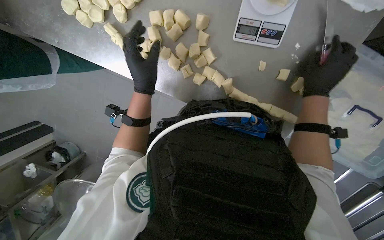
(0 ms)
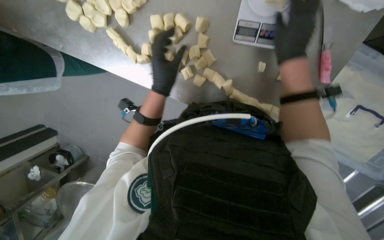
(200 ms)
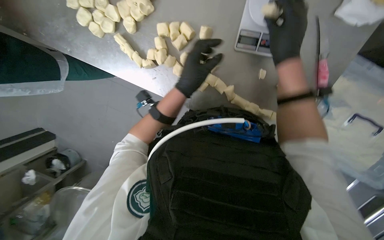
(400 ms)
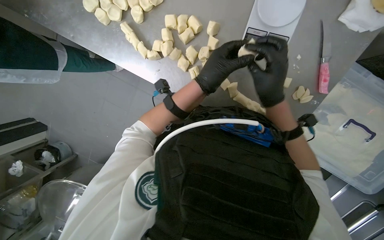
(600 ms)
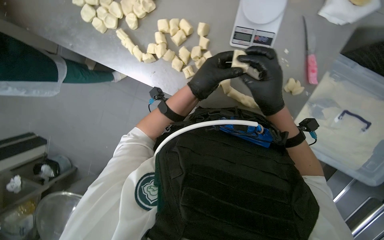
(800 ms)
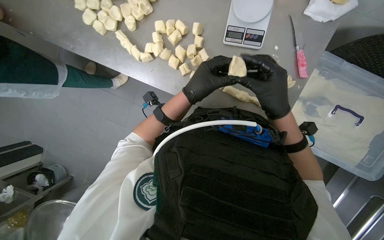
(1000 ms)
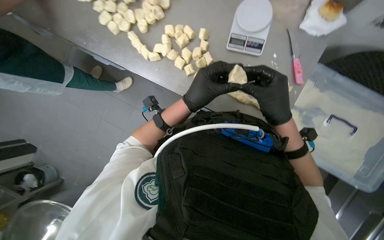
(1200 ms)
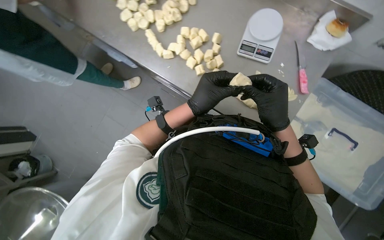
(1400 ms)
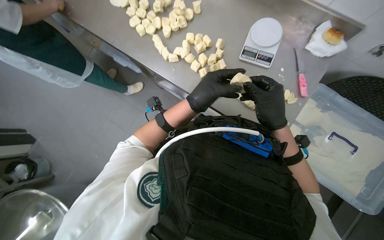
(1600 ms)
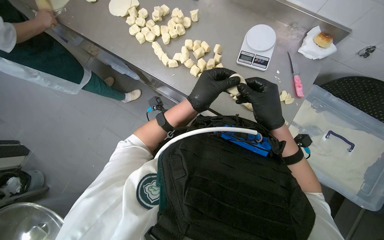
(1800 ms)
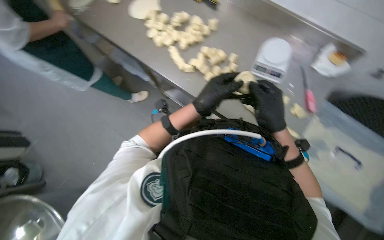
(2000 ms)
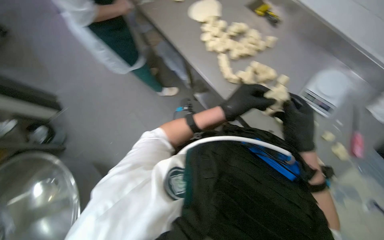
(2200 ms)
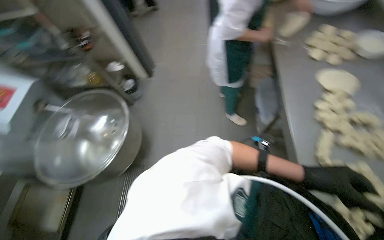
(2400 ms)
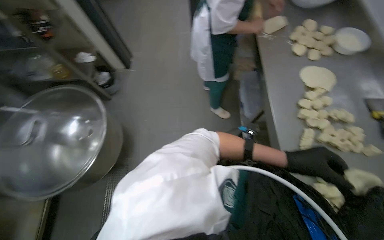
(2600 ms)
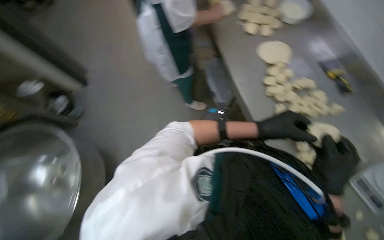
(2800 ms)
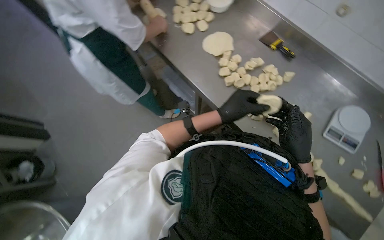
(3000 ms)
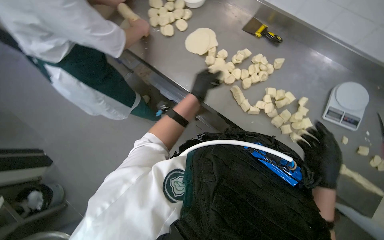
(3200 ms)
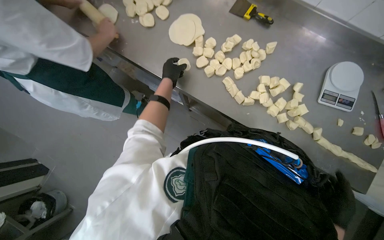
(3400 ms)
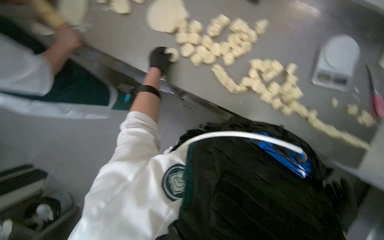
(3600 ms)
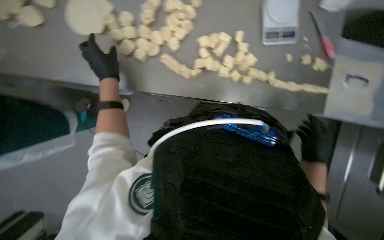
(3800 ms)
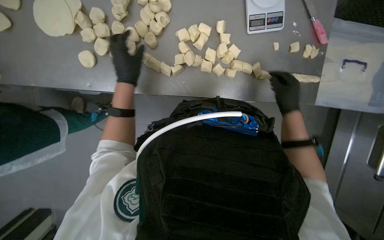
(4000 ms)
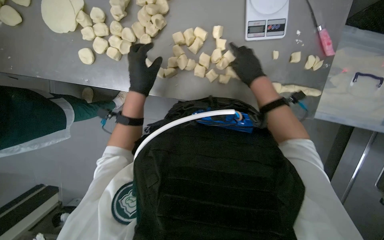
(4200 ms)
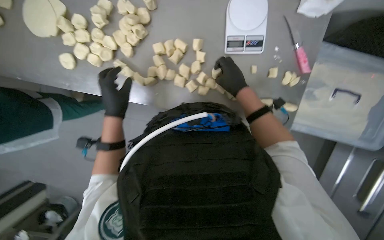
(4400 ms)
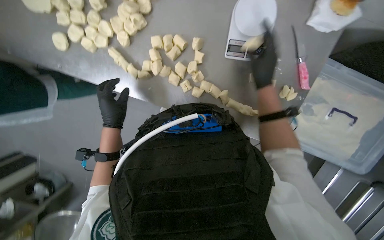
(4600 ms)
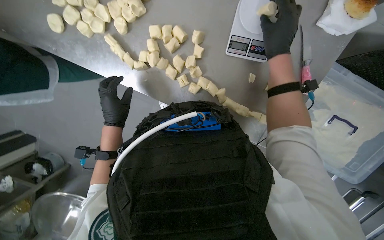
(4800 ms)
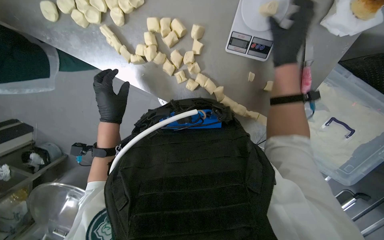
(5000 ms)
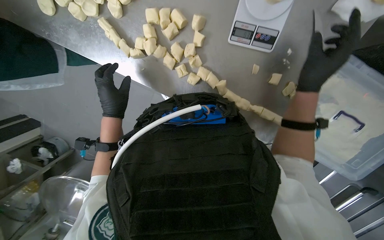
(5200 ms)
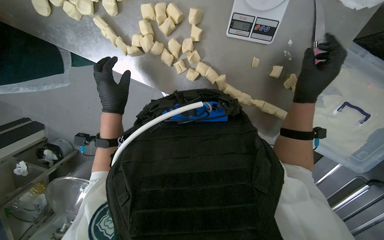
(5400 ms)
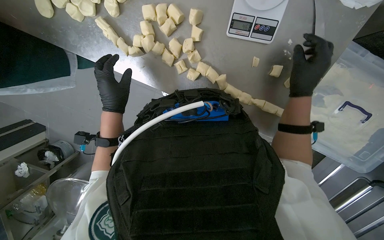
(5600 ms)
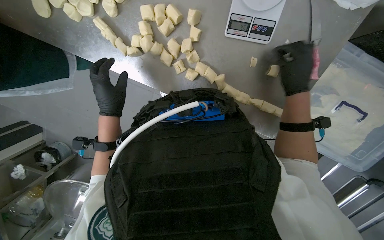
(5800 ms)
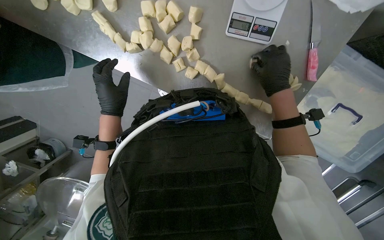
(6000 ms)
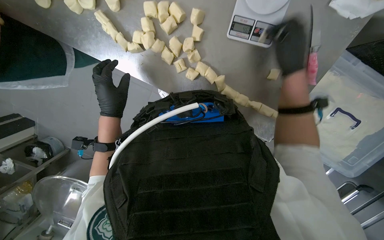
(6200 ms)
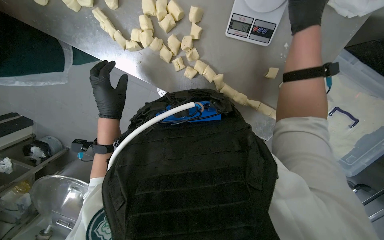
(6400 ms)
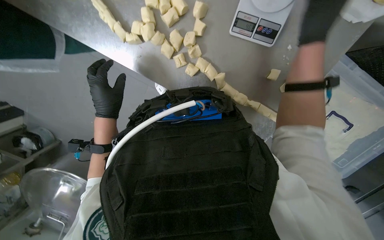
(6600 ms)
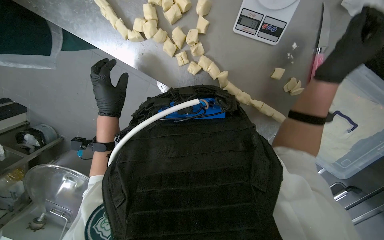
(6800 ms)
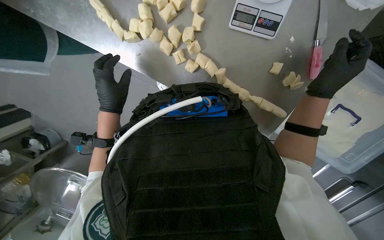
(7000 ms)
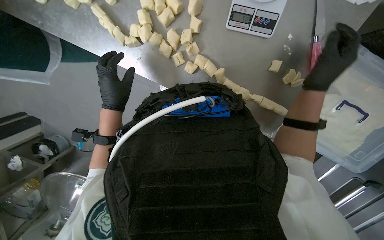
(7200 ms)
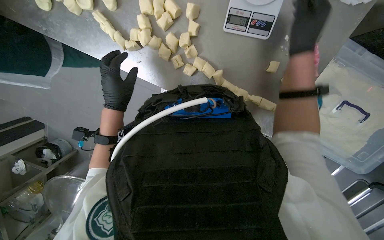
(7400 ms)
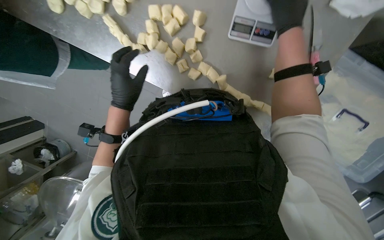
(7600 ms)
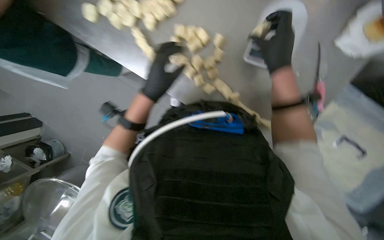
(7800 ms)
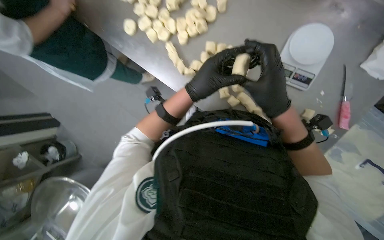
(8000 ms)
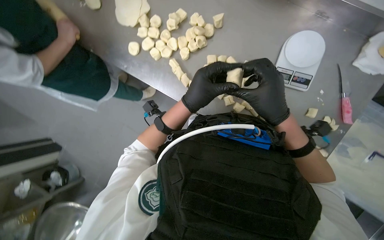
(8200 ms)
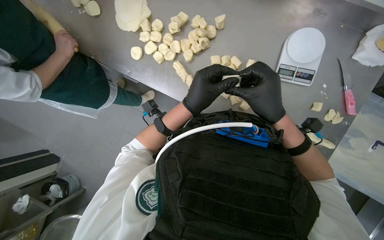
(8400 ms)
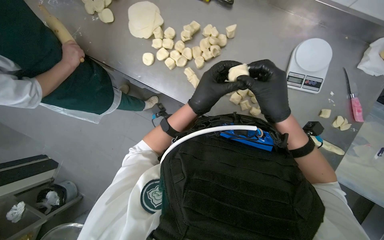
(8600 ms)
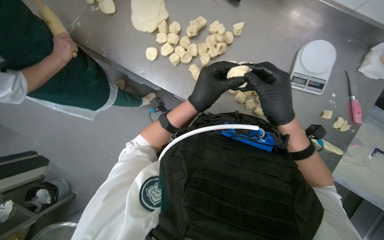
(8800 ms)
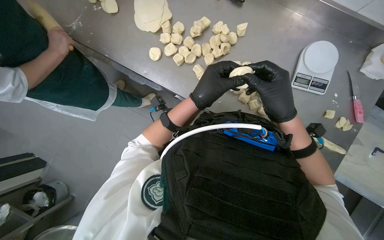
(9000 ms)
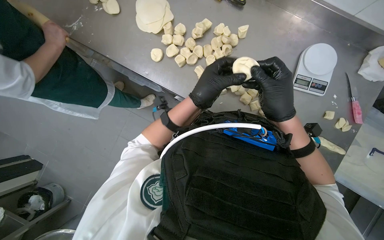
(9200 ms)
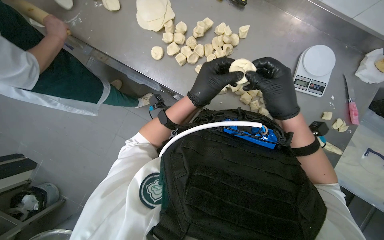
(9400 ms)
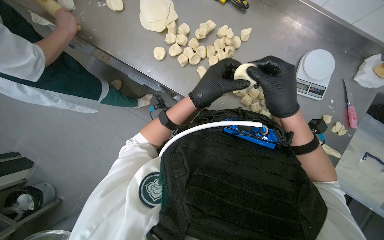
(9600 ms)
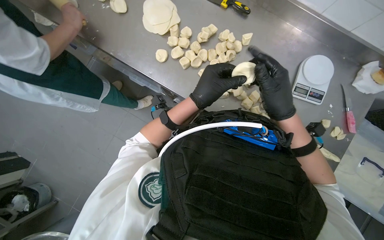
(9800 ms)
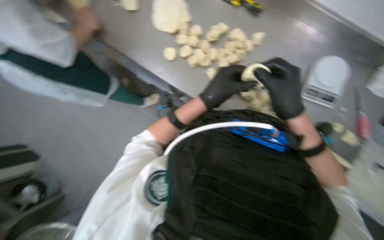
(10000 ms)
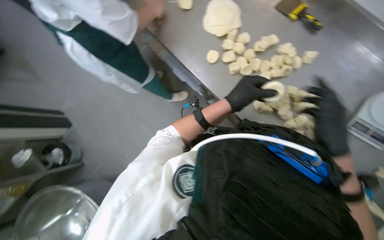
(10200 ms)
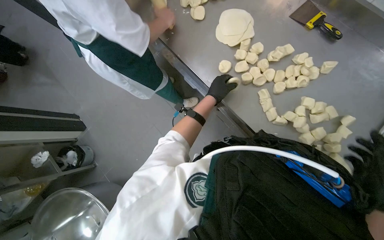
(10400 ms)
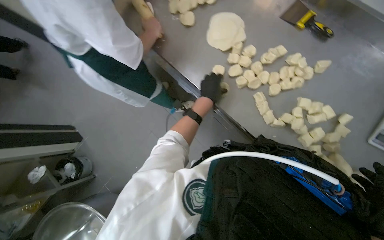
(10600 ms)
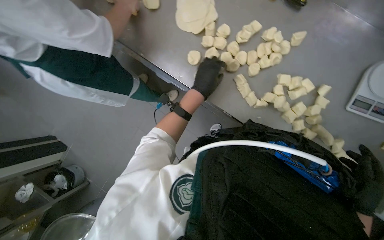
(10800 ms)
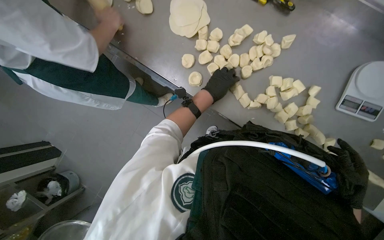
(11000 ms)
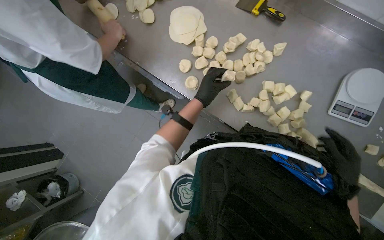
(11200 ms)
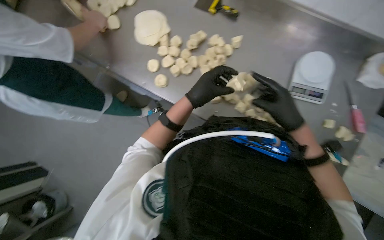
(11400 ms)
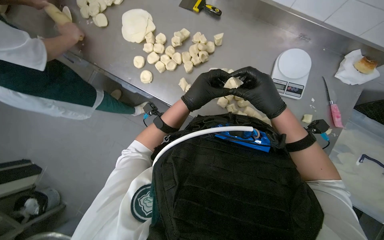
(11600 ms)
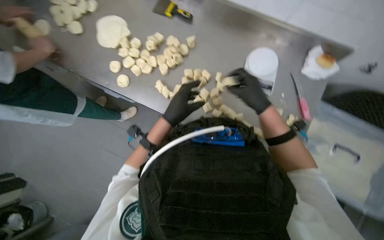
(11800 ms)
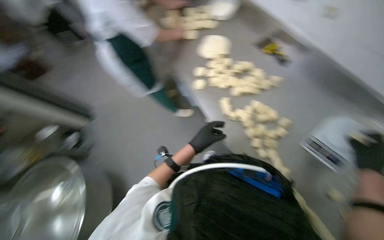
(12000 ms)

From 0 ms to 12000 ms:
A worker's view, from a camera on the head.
Job: preparing food.
The whole recording: Weighing and shaping dough portions. The worker weighs individual dough pieces on a scale and shapes them.
From 0 ms to 1600 ms: The view tilts roughly 25 degrees upward. The right hand heads down the picture, to the left and nearer to the camera, covering about 35 cm, while the left hand goes some 25 cm down the picture and to the right.
From 1600 ms to 3000 ms: The wearer looks some 15 degrees further to the right.
From 3000 ms to 4400 ms: The head travels about 40 cm. The view tilts some 20 degrees downward. The scene turns about 35 degrees counterclockwise in the picture.
From 4400 ms to 6000 ms: The right hand moves to the right, about 15 cm.
From 6000 ms to 7600 ms: The right hand swings up and down the picture, about 15 cm each way, with 2 reversals.
From 7600 ms to 9000 ms: The camera pitches upward, by roughly 20 degrees. The right hand shifts some 15 cm down the picture.
From 9000 ms to 10400 ms: The left hand heads farther from the camera, covering roughly 15 cm.
From 10400 ms to 12000 ms: The left hand heads down the picture, covering approximately 20 cm.

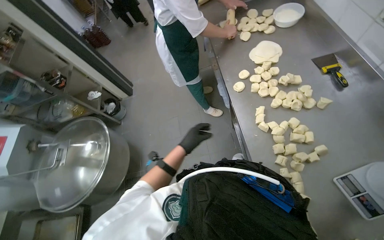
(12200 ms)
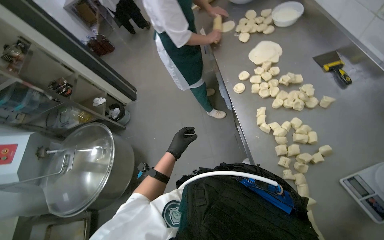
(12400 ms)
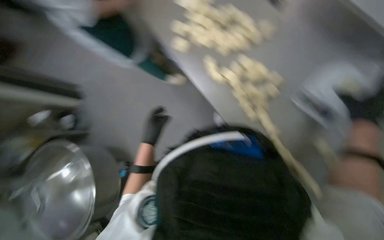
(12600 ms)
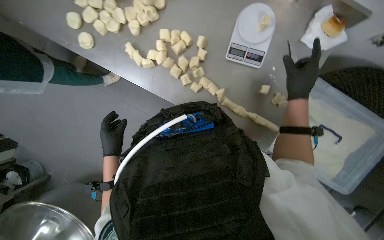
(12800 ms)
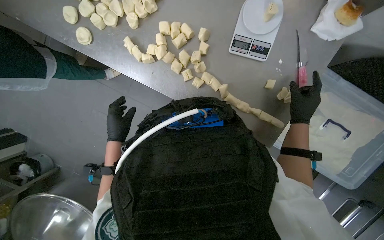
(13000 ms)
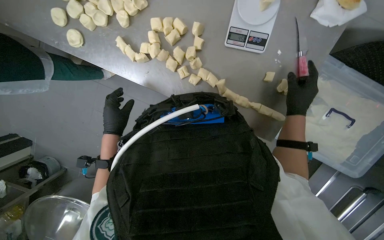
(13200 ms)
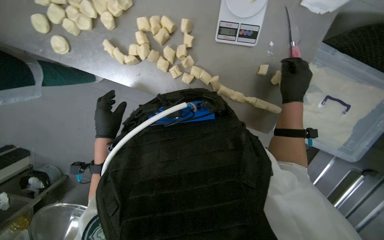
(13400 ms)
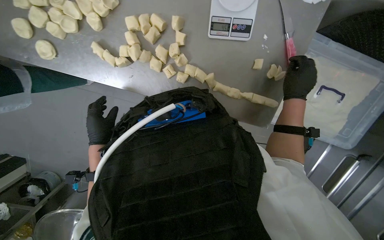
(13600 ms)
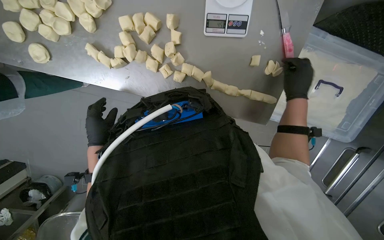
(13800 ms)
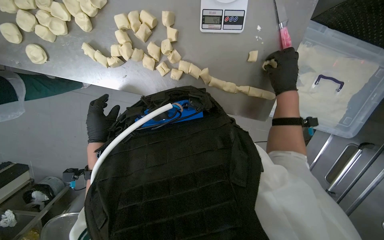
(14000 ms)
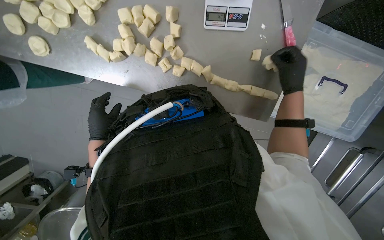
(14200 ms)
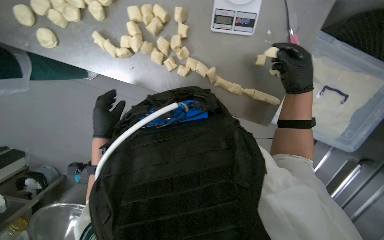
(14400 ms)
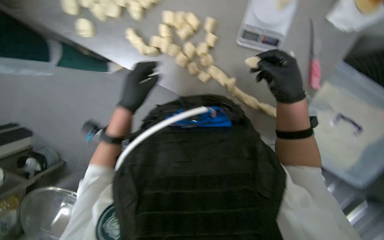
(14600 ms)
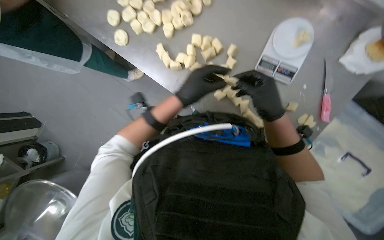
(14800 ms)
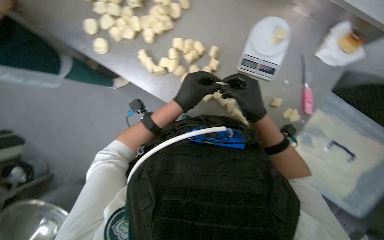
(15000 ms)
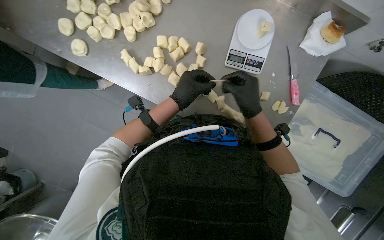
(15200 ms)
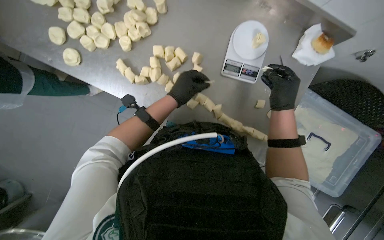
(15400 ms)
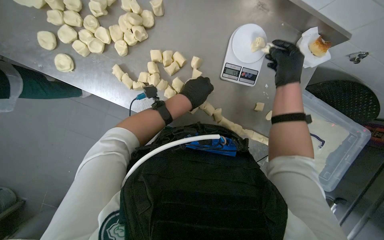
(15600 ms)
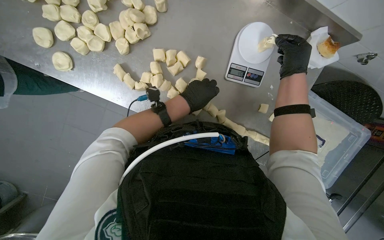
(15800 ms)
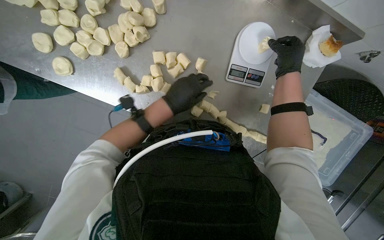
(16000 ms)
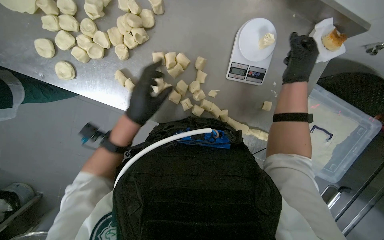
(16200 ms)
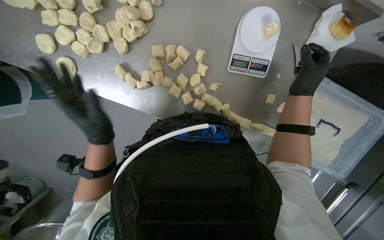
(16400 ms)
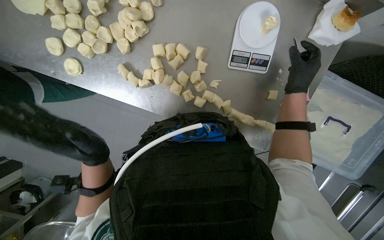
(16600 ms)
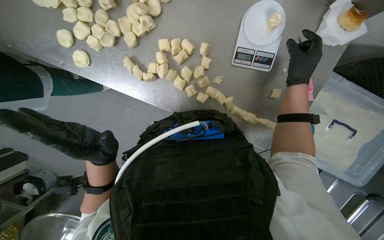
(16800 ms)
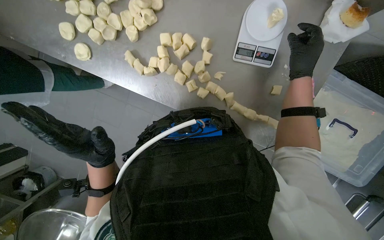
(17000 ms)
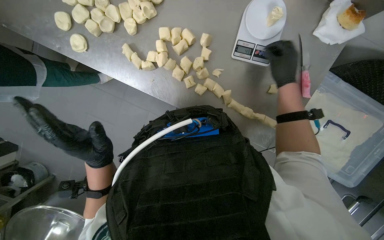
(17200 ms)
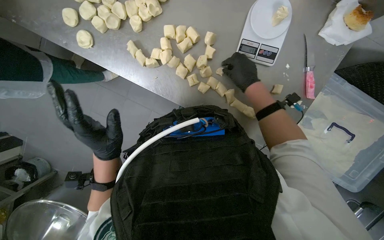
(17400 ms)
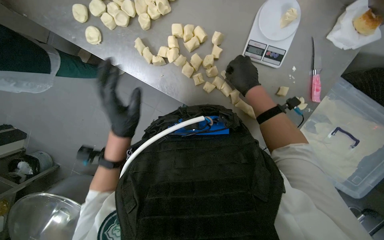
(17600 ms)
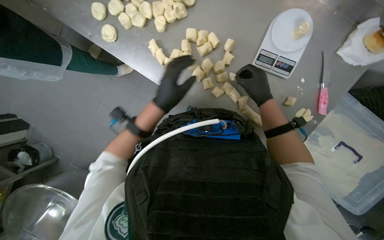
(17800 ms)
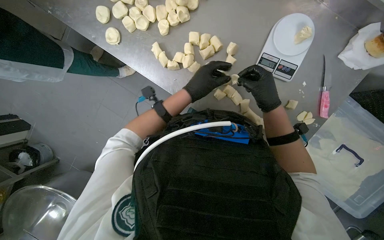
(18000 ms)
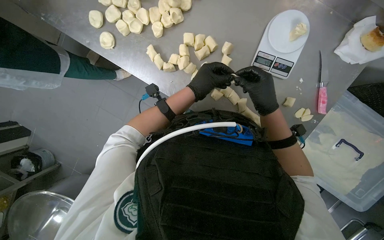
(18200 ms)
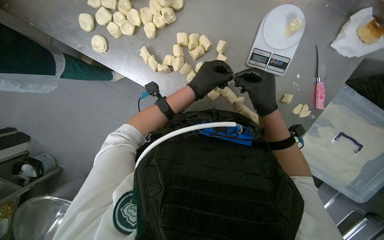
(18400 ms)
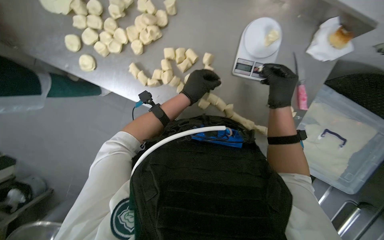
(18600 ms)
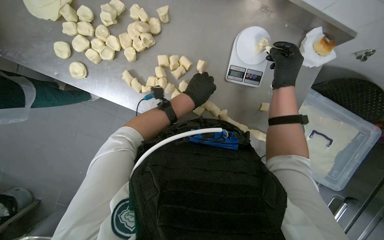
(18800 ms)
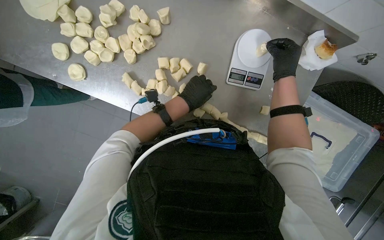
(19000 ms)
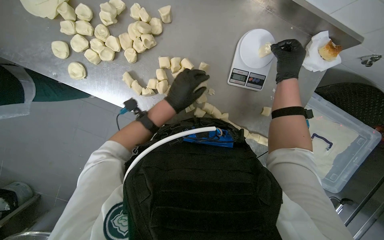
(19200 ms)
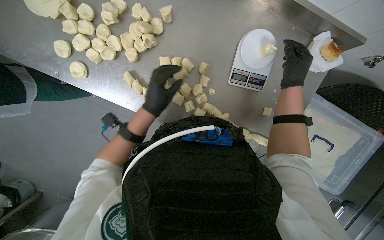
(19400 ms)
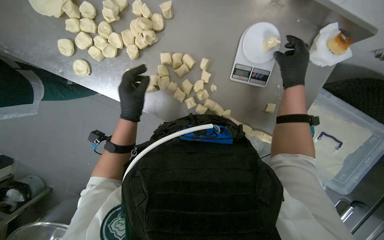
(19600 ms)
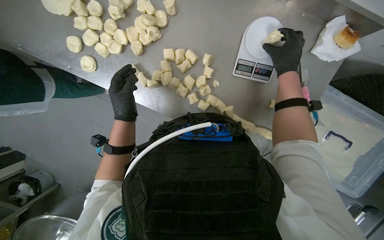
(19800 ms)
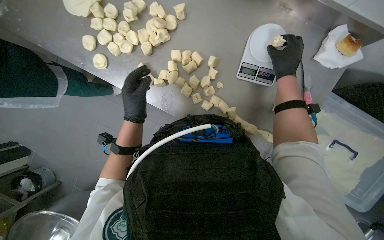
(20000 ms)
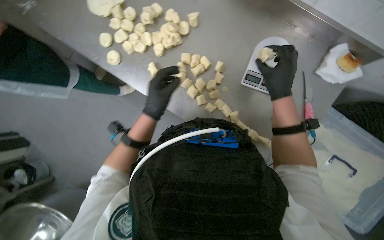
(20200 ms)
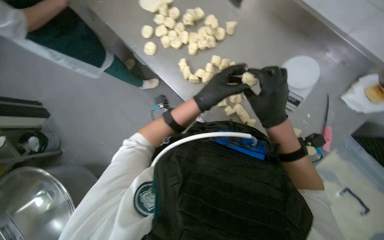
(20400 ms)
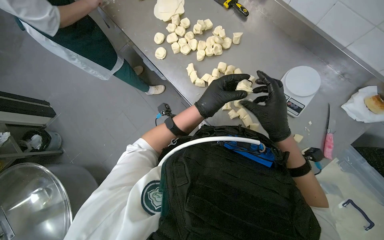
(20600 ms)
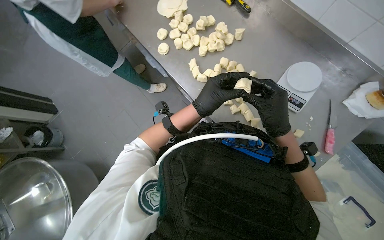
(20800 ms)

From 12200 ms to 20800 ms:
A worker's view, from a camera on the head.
Job: preparing food.
The whole recording: Weighing and shaping dough portions. The worker weighs individual dough pieces on a scale and shapes them.
From 12200 ms to 13600 ms: The view tips downward by some 25 degrees. The scene turns approximately 40 degrees counterclockwise in the picture.
From 13600 ms to 15000 ms: The left hand moves to the right and up the picture, some 20 cm. Meanwhile the right hand moves to the left and nearer to the camera, approximately 25 cm.
From 15000 ms to 16600 ms: The right hand travels to the right, up the picture and farther from the camera by approximately 20 cm, while the left hand is displaced to the left by about 20 cm.
From 16600 ms to 18000 ms: The right hand moves to the left, roughly 15 cm. Meanwhile the left hand is displaced to the right and farther from the camera by approximately 20 cm.
From 18000 ms to 19400 ms: The right hand shifts some 20 cm to the right and up the picture.
From 19400 ms to 20800 ms: The camera pitches upward, by roughly 15 degrees. Everything in view rotates roughly 25 degrees clockwise. The right hand shifts roughly 30 cm to the left, down the picture and nearer to the camera.
